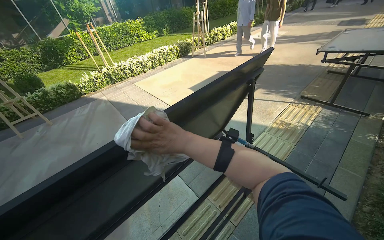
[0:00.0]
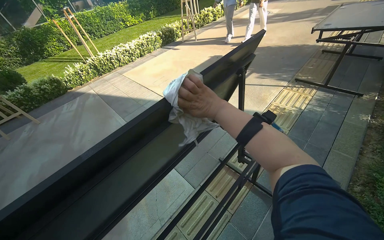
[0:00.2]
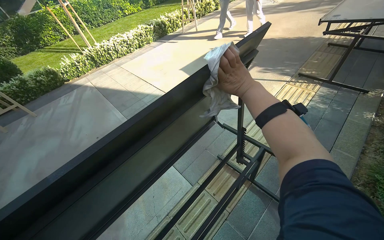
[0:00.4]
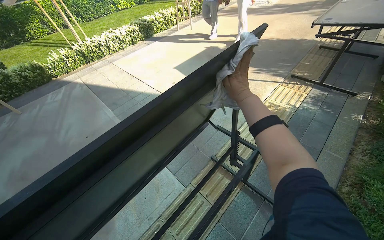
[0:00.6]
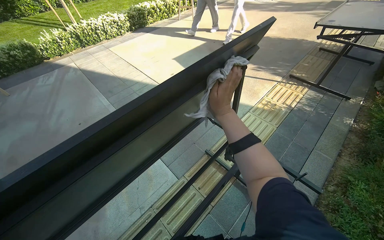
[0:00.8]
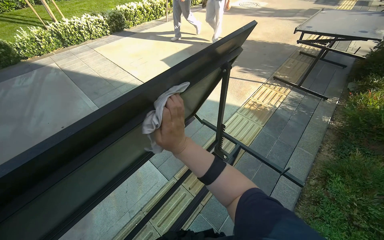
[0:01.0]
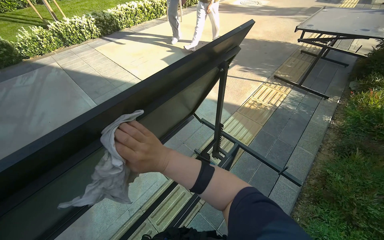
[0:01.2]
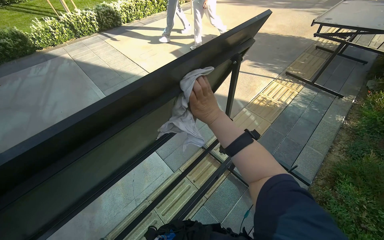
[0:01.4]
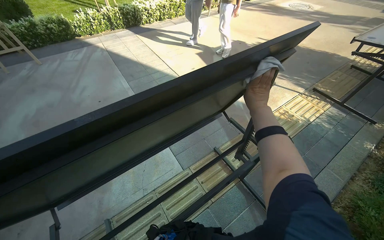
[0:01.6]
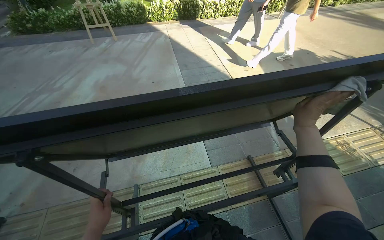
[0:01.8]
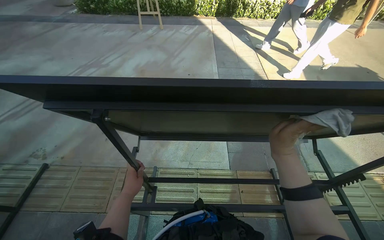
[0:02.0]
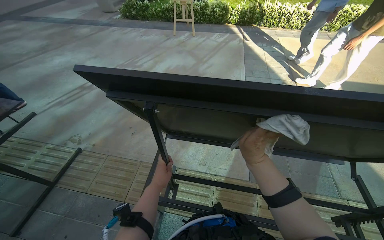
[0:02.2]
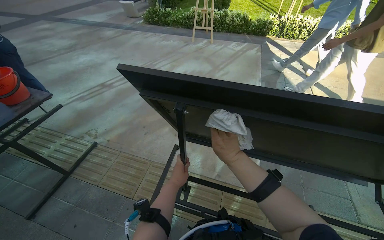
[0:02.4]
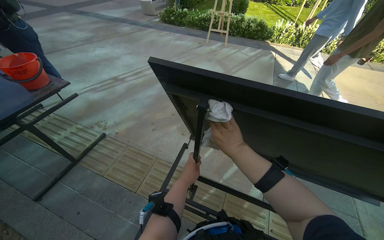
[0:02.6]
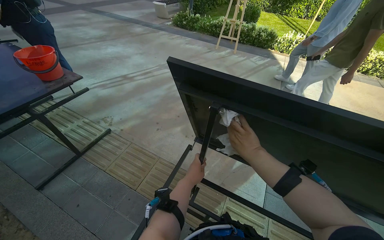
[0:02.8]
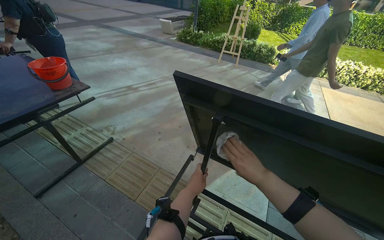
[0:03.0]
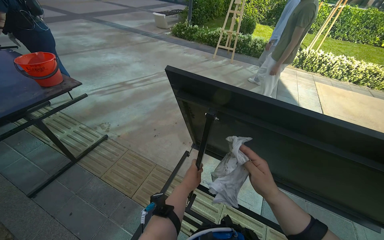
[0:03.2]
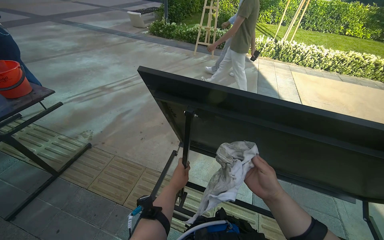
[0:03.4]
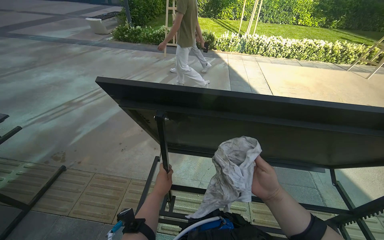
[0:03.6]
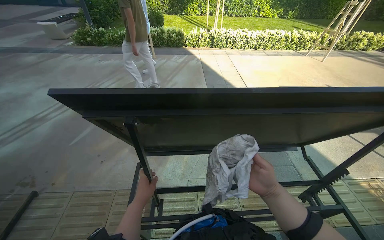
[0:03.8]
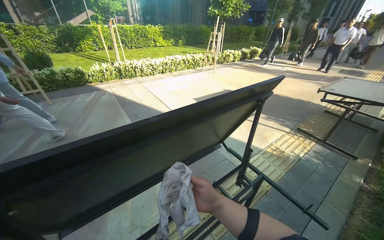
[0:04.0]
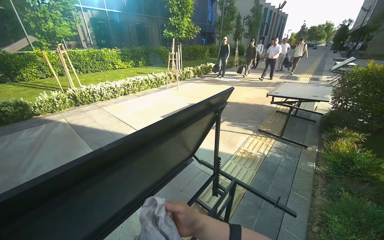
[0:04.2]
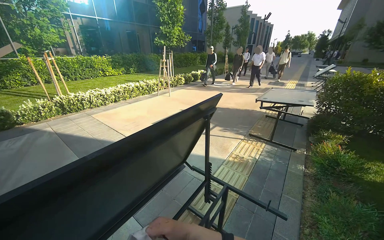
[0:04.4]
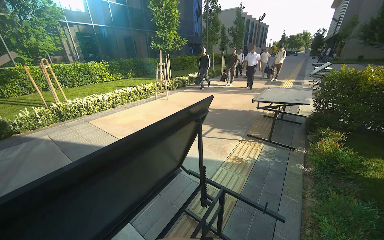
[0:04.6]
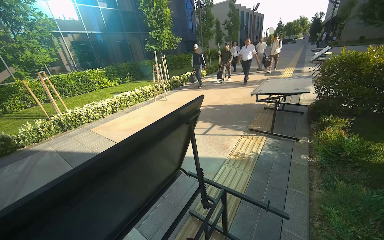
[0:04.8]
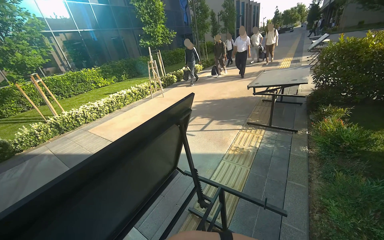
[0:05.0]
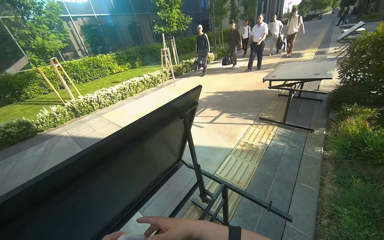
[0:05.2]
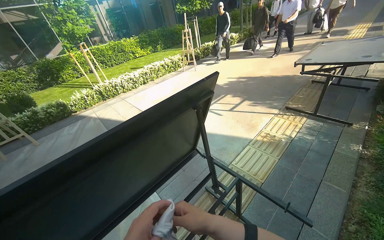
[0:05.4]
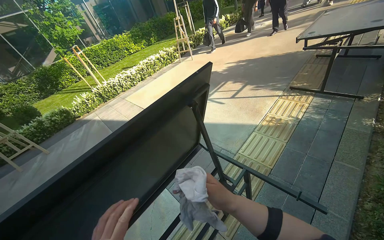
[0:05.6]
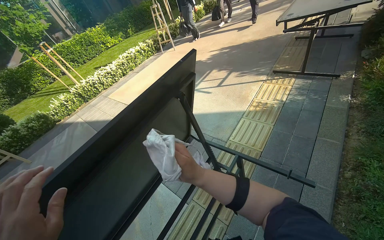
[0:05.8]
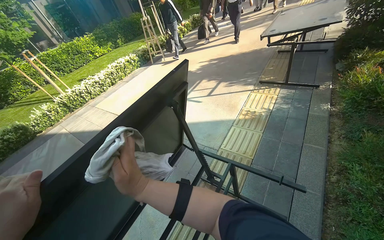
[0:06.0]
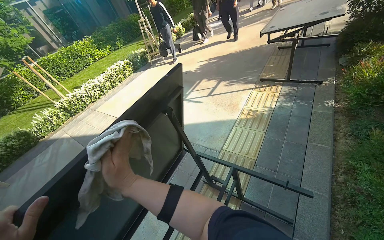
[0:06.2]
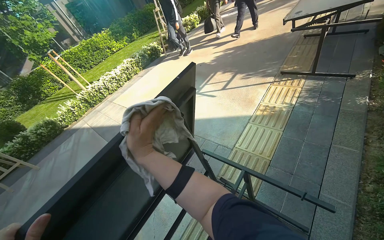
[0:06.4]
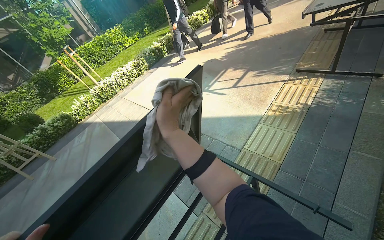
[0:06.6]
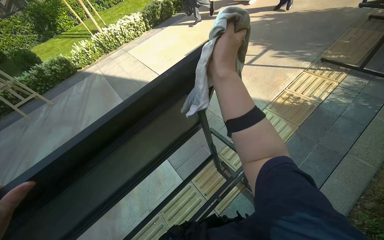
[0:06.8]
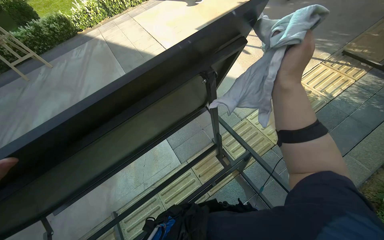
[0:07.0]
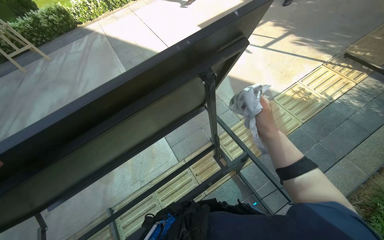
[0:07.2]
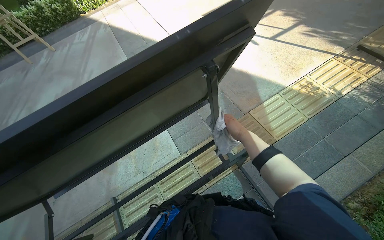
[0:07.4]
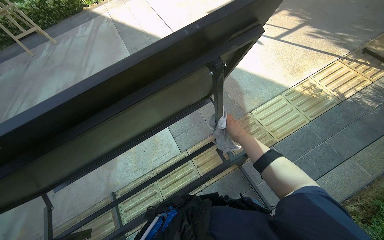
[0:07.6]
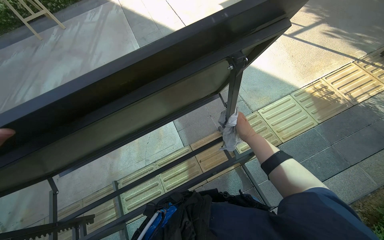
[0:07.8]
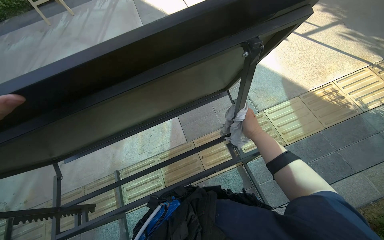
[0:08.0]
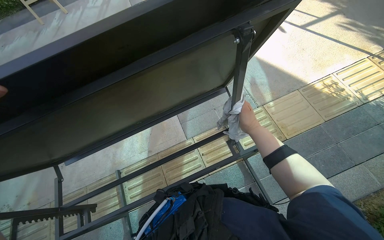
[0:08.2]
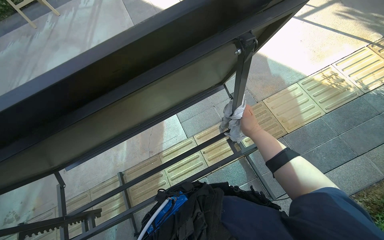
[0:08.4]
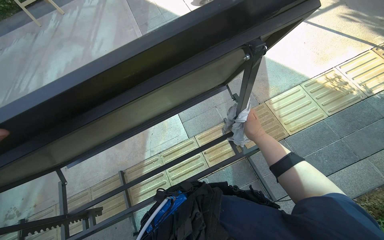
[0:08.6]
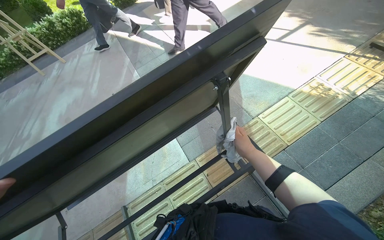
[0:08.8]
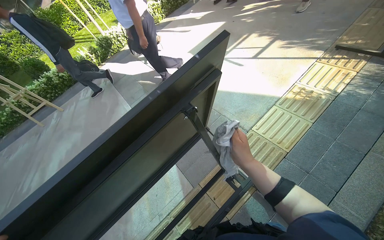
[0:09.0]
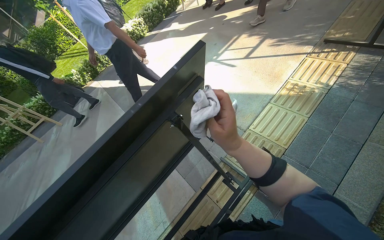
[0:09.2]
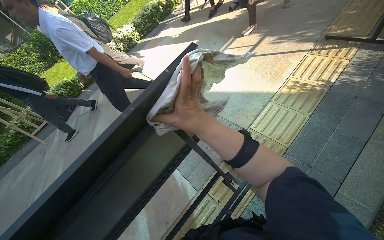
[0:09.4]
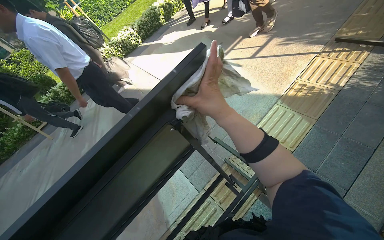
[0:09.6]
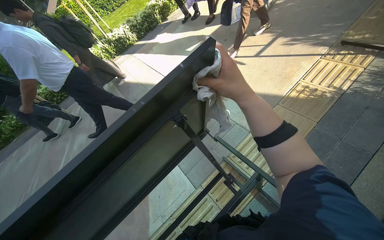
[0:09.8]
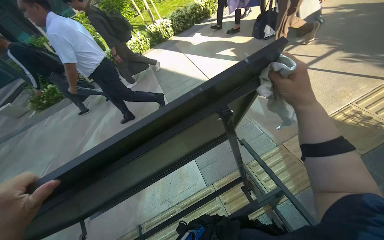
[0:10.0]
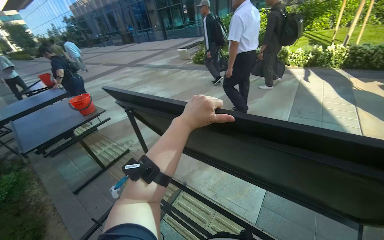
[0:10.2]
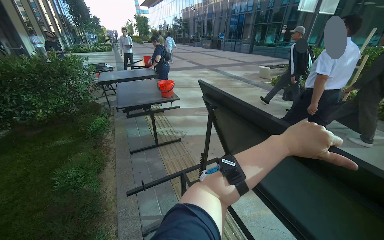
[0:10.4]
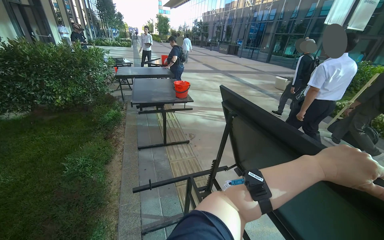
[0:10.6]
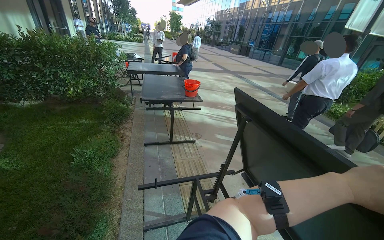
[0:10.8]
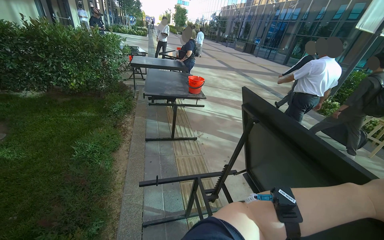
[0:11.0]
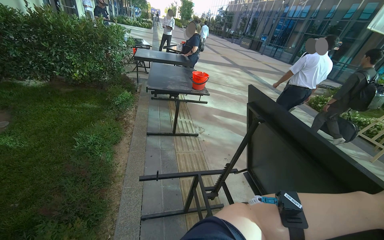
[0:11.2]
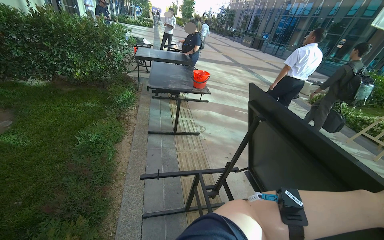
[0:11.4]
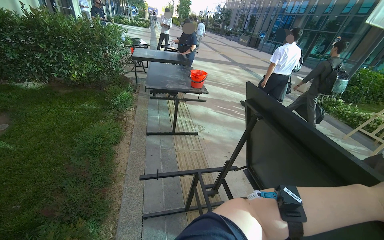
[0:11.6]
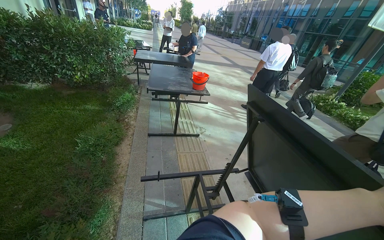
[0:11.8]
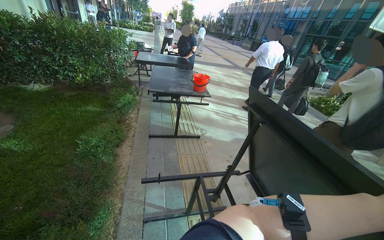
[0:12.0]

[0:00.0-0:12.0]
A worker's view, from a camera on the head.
Job: wiping surfaces.
The whole recording: Wiping table structure. The worker wipes the metal structure of a black table with a white cloth.
0:00.0 to 0:01.6: The right hand swings left and right, roughly 35 cm each way, with 2 reversals.
0:01.6 to 0:03.0: The wearer looks roughly 65 degrees further to the left.
0:03.0 to 0:04.4: The wearer looks approximately 80 degrees further to the right. The wearer looks some 15 degrees further upward.
0:04.4 to 0:06.0: The view tilts about 15 degrees downward.
0:06.0 to 0:07.6: The head rotates about 25 degrees to the left. The view tilts approximately 30 degrees downward. The right hand is displaced farther from the camera and to the right by about 50 cm.
0:09.0 to 0:10.4: The head rotates about 65 degrees to the left.

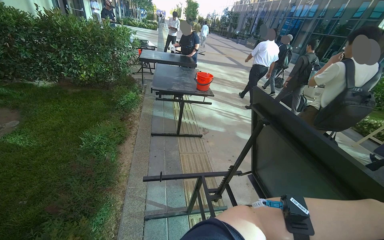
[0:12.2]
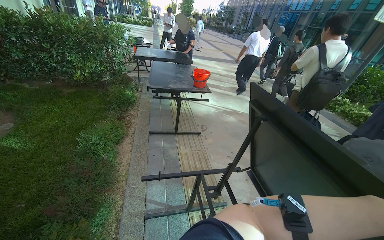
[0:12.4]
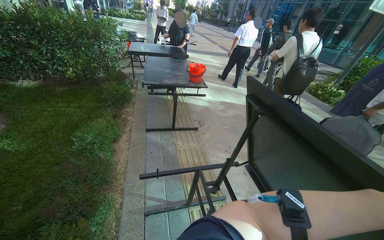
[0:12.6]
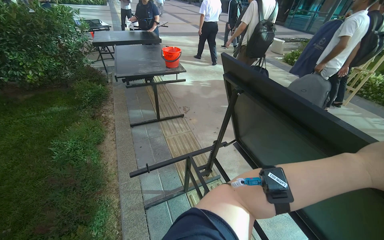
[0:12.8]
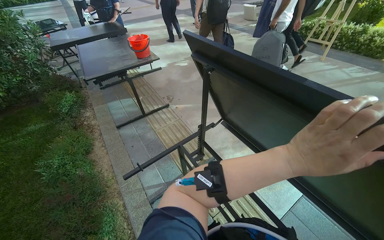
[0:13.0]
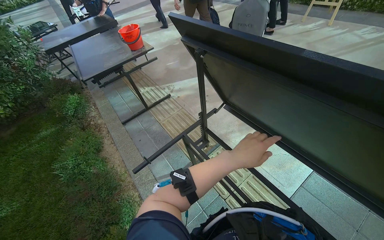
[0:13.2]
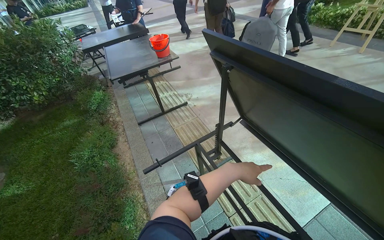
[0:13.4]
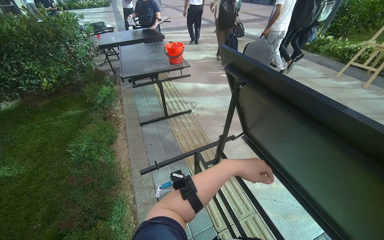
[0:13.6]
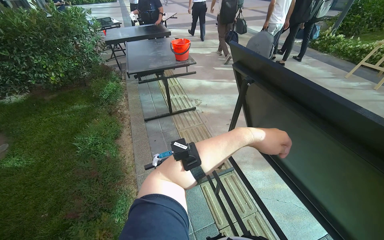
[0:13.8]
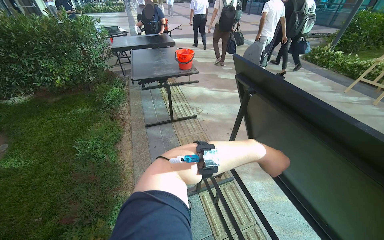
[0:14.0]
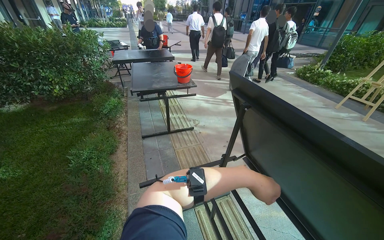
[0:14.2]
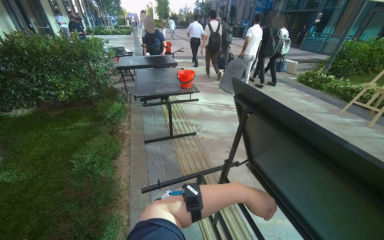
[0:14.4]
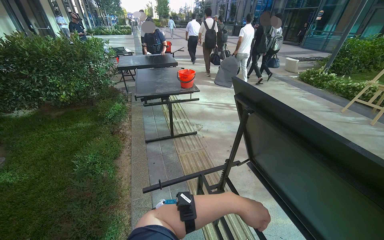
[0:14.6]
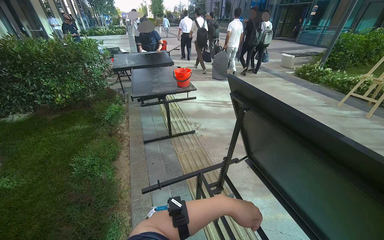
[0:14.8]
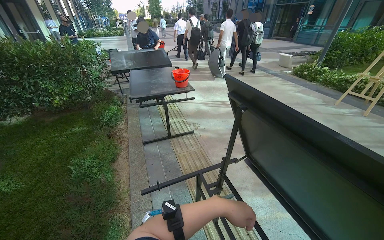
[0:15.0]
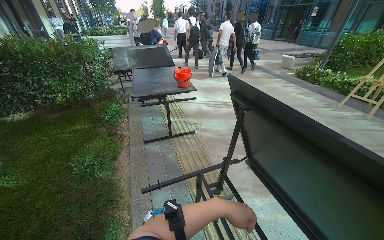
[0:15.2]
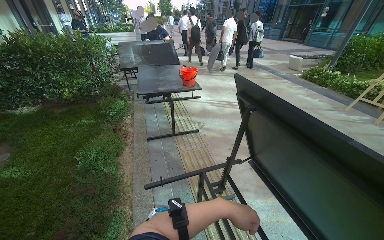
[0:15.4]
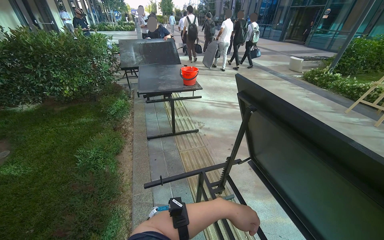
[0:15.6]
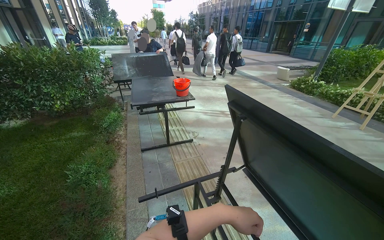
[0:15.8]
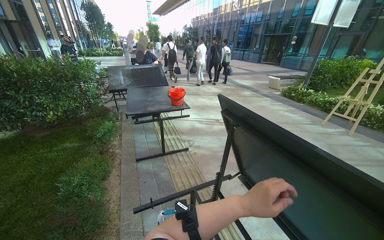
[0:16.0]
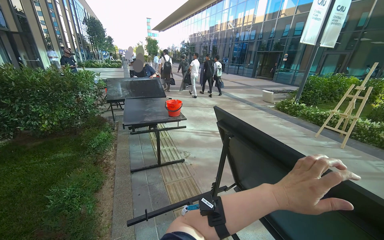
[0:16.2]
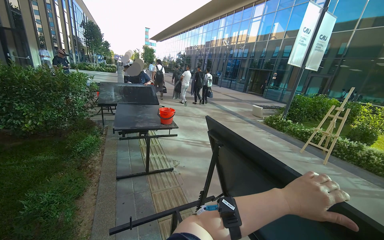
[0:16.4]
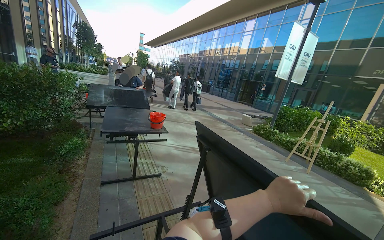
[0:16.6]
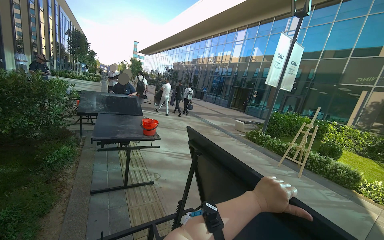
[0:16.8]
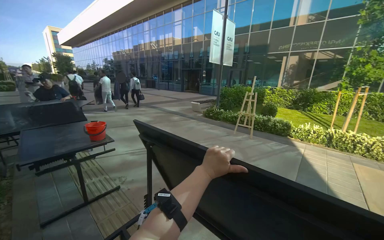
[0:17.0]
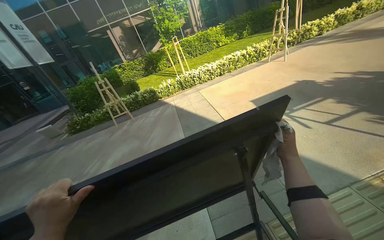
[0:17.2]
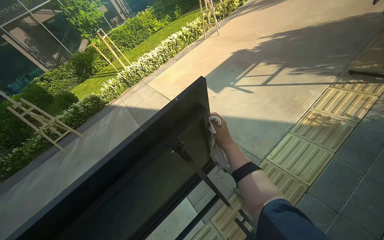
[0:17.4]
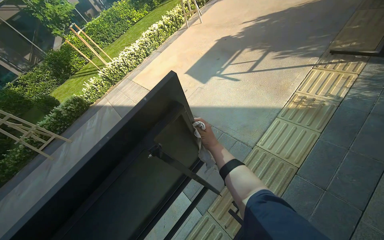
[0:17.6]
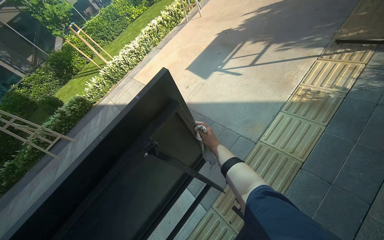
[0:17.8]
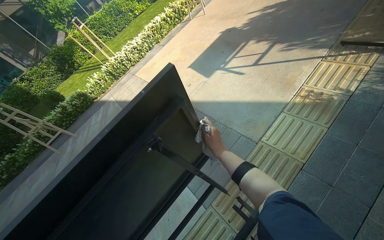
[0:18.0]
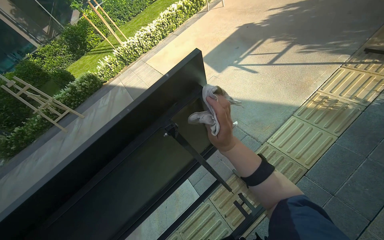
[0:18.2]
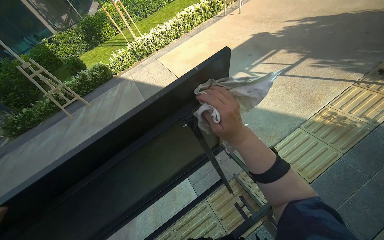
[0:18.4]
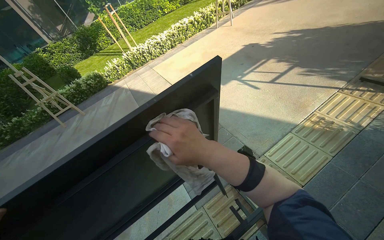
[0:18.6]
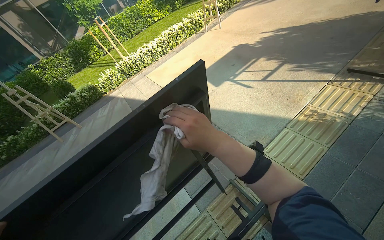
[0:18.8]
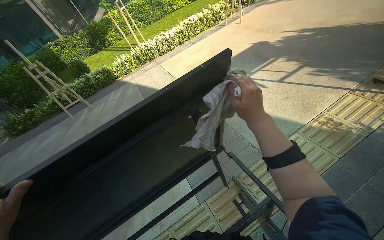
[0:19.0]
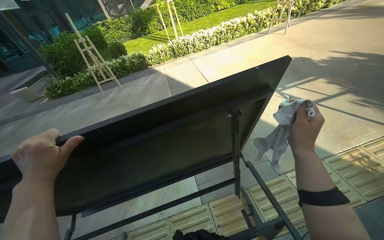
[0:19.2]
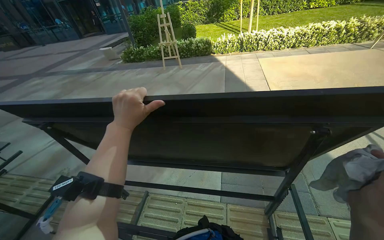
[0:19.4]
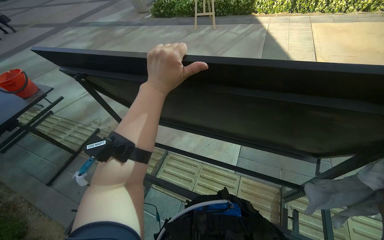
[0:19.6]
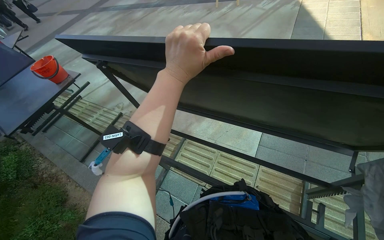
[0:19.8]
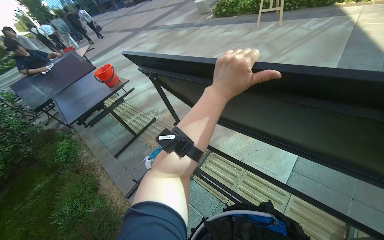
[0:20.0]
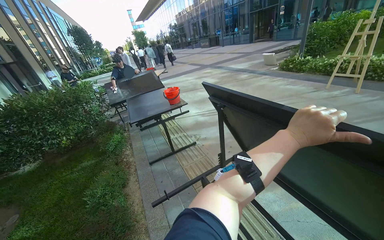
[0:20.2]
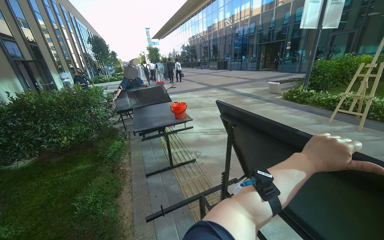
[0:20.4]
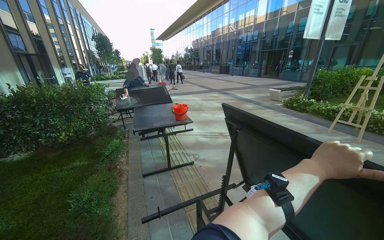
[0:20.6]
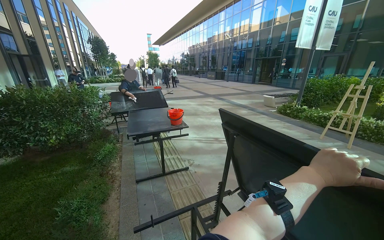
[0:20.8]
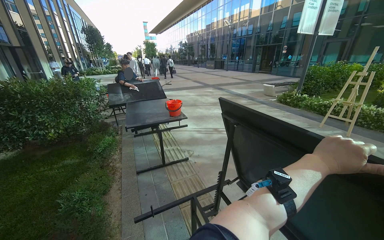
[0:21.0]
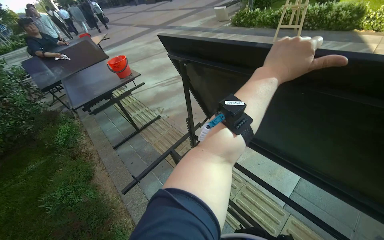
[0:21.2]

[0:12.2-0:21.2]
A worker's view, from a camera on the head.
Job: wiping surfaces.
The whole recording: Wiping table structure. The worker wipes the metal structure of a black table with a white cloth.
0:12.2 to 0:13.8: The camera pitches downward, by some 15 degrees.
0:13.8 to 0:15.2: The left hand heads down the picture and to the left, covering approximately 15 cm.
0:15.2 to 0:16.6: The camera pitches upward, by roughly 15 degrees. The left hand moves to the right and nearer to the camera, roughly 20 cm.
0:18.2 to 0:19.8: The wearer's head swings roughly 65 degrees to the left. The view tilts some 20 degrees downward.
0:19.8 to 0:21.2: The wearer looks roughly 20 degrees further to the left.
